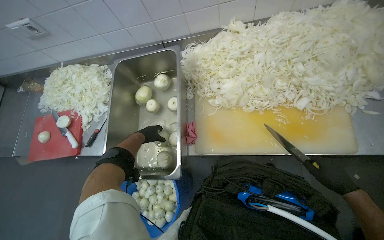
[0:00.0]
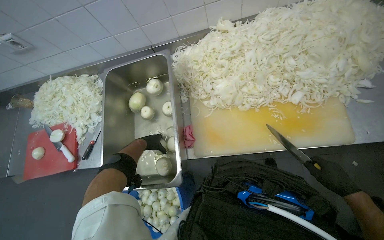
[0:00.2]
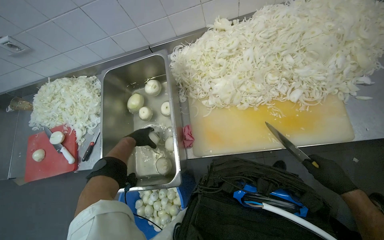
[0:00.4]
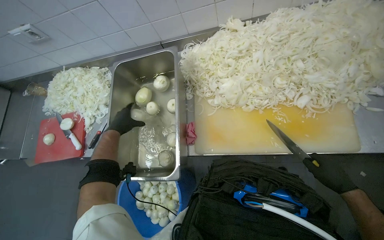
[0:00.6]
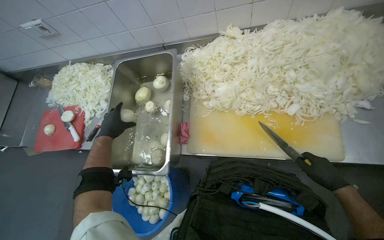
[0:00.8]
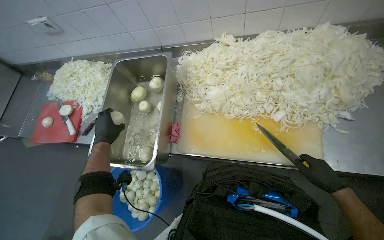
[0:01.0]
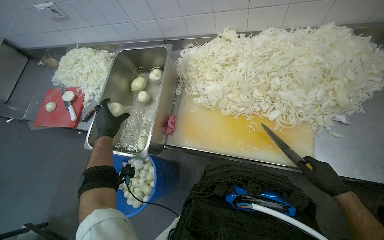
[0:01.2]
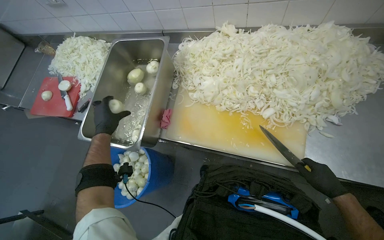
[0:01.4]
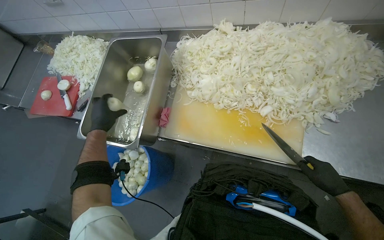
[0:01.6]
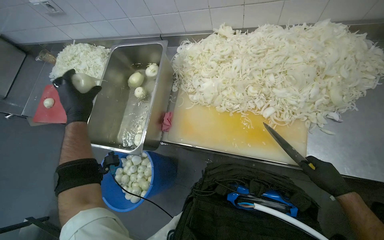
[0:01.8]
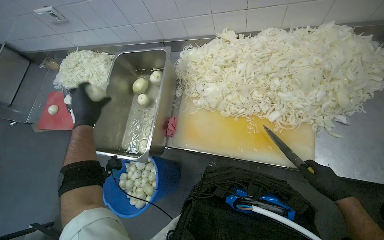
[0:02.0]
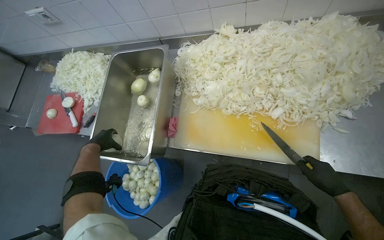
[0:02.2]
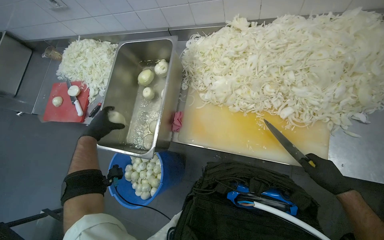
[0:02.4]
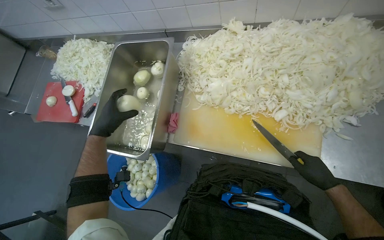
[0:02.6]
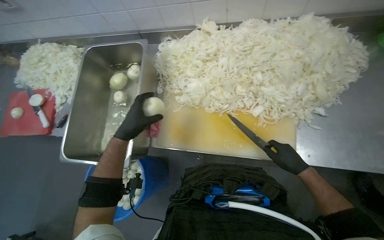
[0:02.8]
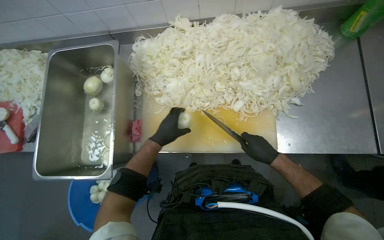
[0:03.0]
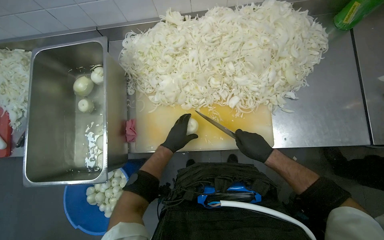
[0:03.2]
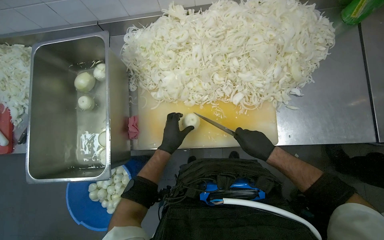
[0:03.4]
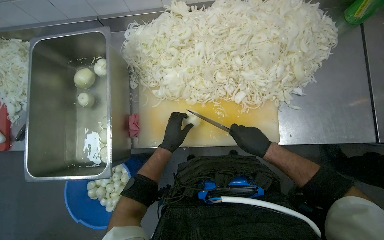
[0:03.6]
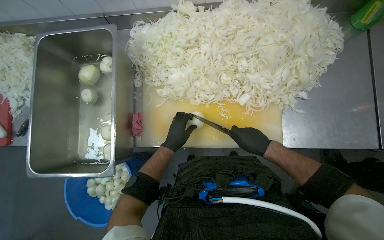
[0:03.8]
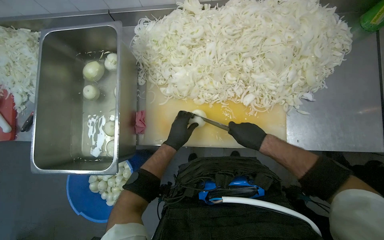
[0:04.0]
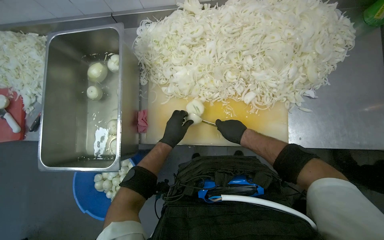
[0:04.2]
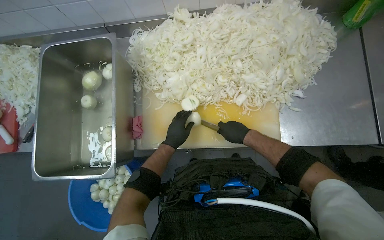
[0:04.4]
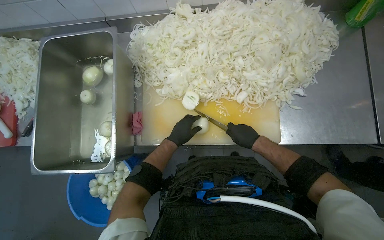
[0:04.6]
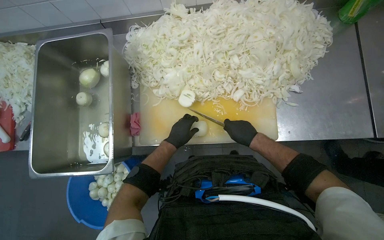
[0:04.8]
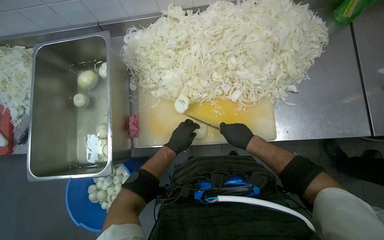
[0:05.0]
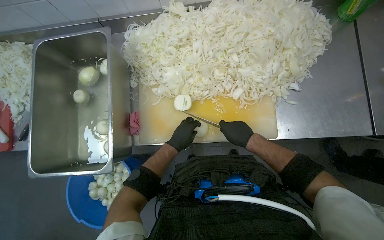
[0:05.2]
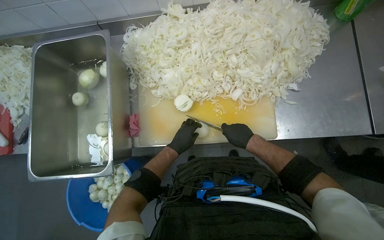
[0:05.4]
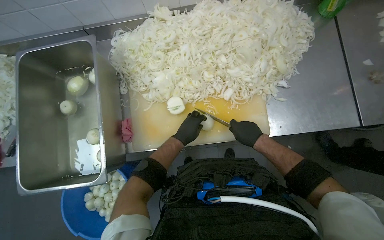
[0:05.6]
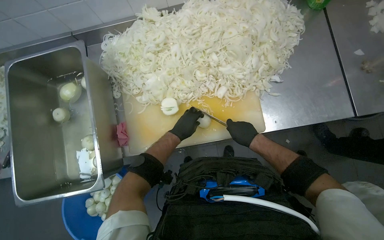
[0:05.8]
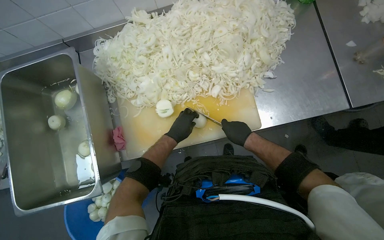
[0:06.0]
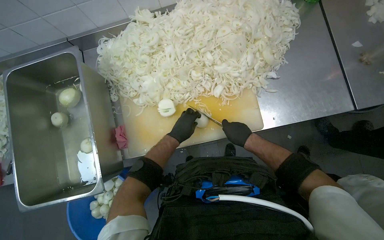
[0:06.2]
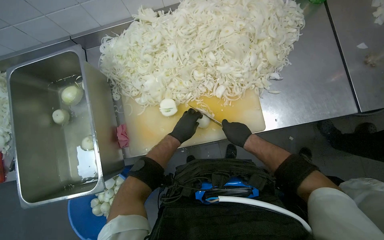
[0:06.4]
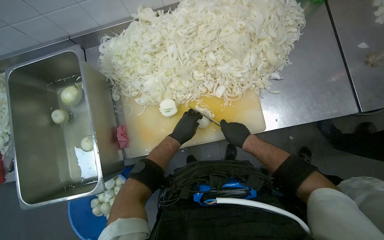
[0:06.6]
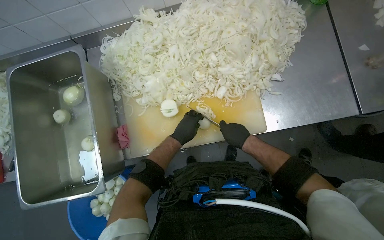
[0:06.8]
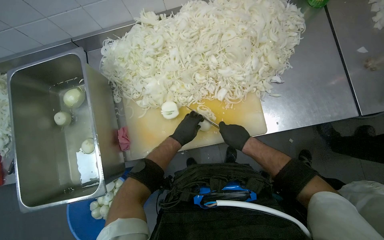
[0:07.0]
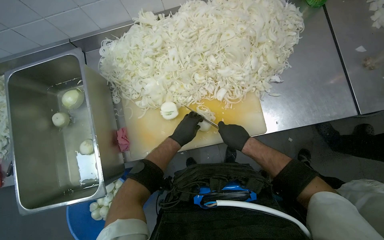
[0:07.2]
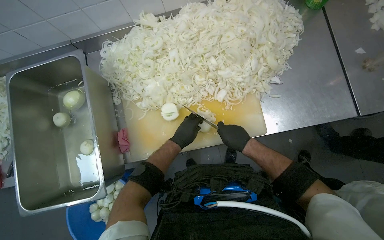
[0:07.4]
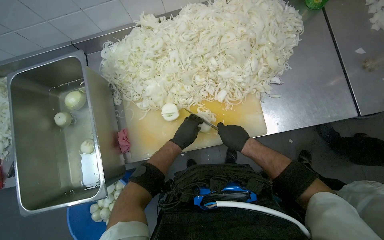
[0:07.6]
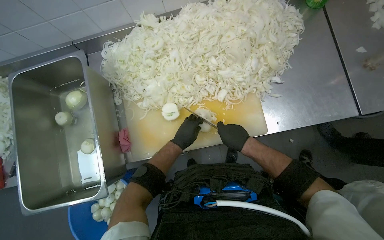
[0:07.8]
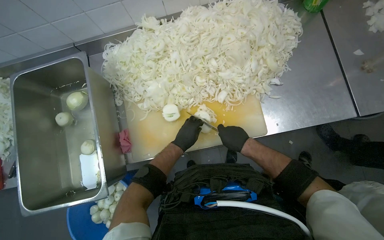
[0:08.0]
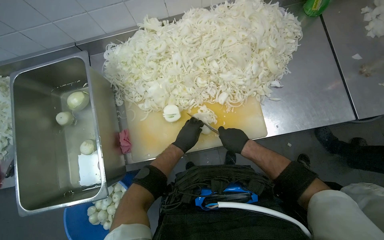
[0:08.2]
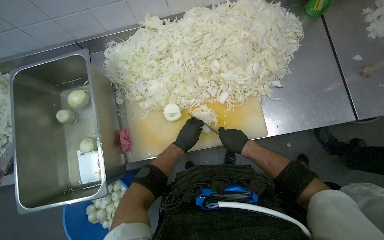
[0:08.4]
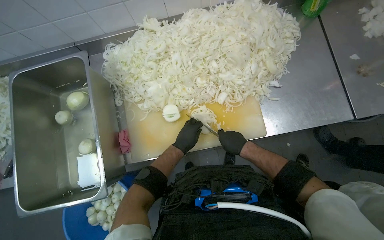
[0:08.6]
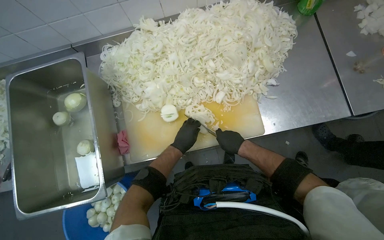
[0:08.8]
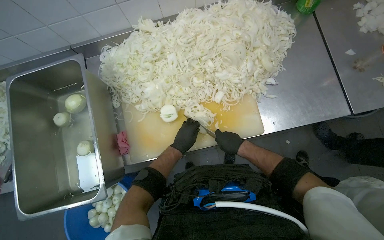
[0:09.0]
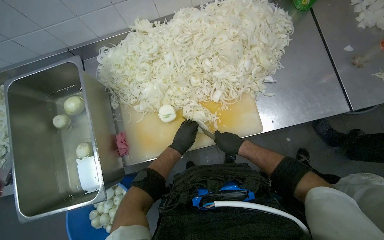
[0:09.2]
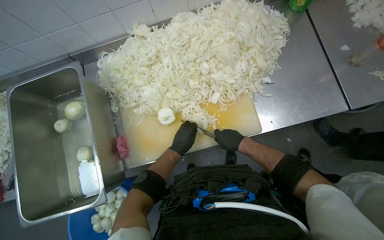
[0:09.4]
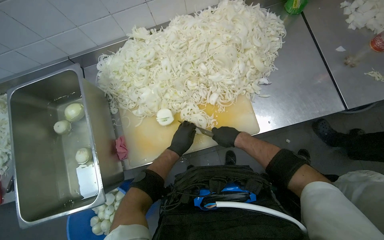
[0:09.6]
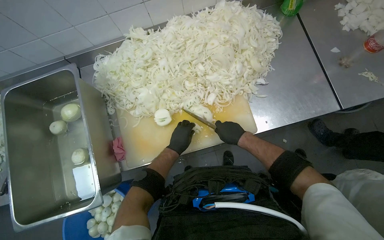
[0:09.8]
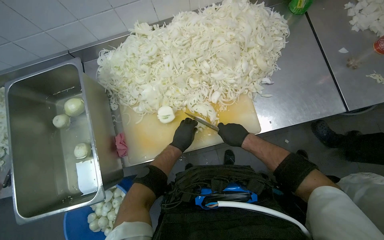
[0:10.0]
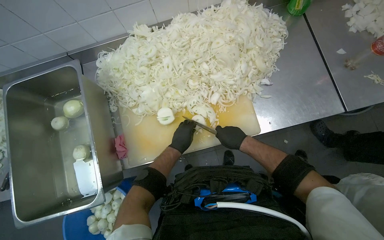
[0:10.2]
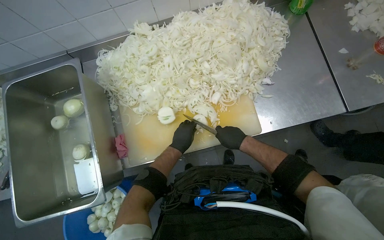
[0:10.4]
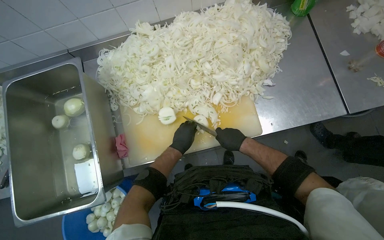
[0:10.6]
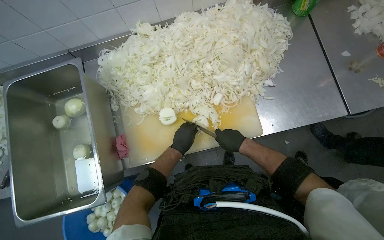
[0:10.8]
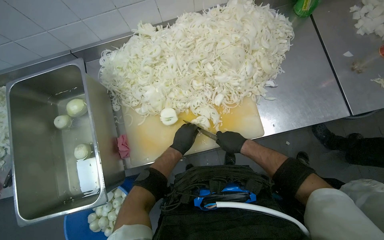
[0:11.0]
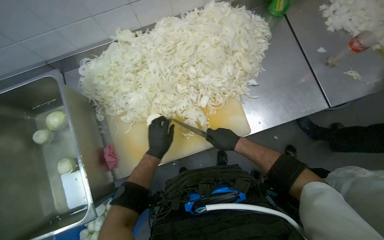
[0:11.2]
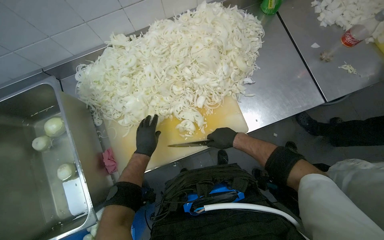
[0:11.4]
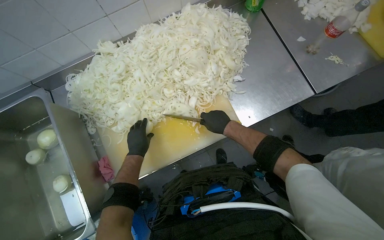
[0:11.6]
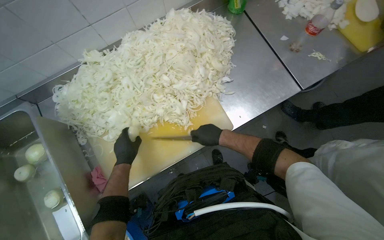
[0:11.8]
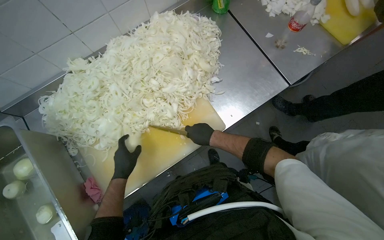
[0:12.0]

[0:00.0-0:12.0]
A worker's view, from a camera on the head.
Job: preparing food.
The whole recording: Slicing onions on cutting board. The worker slices onions into thin rings on a cutting board.
0:00.0 to 0:01.6: The left hand heads nearer to the camera, covering approximately 25 cm.
0:01.6 to 0:03.0: The left hand goes approximately 30 cm to the right, while the right hand heads to the left, covering about 15 cm.
0:03.0 to 0:04.4: The right hand shifts about 10 cm to the left.
0:06.0 to 0:10.4: The hands work in one place, with small movements.
0:10.4 to 0:12.0: The left hand travels to the left by approximately 10 cm.

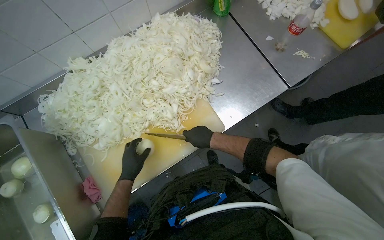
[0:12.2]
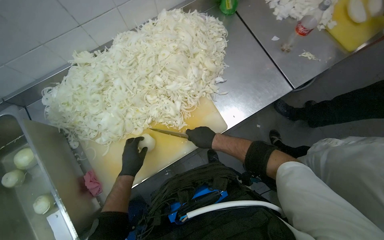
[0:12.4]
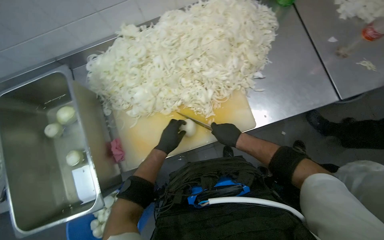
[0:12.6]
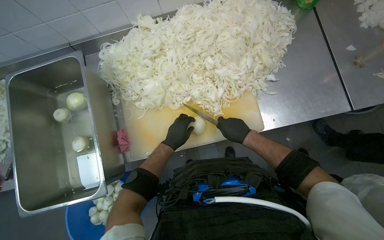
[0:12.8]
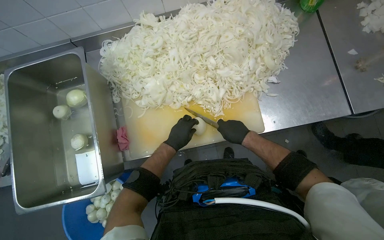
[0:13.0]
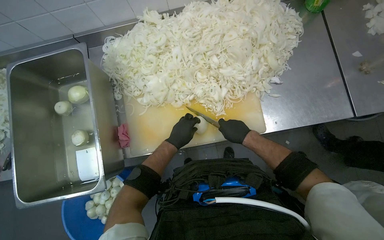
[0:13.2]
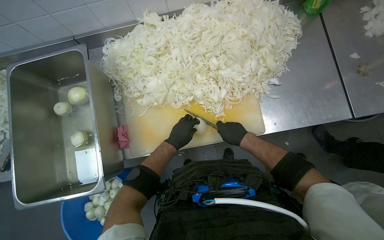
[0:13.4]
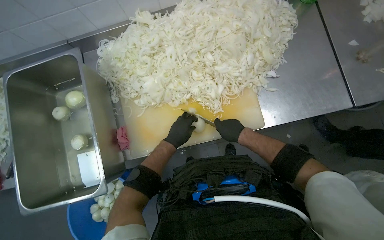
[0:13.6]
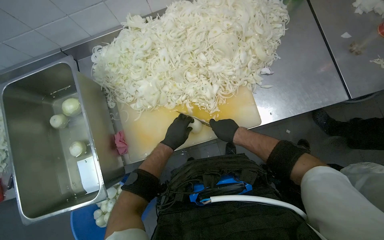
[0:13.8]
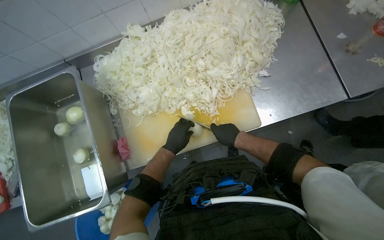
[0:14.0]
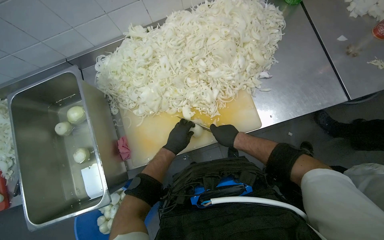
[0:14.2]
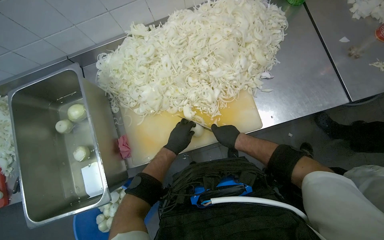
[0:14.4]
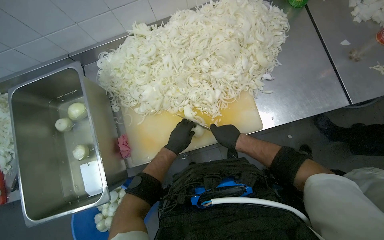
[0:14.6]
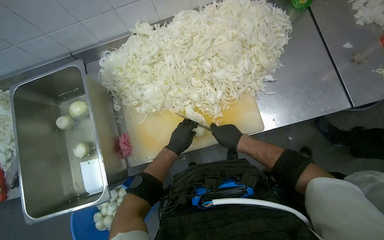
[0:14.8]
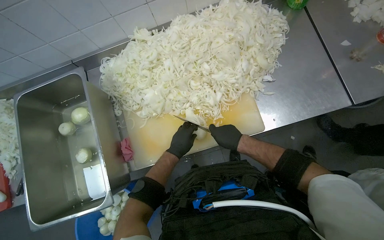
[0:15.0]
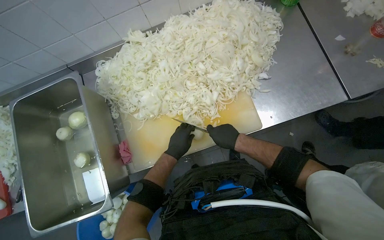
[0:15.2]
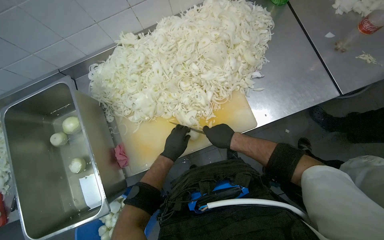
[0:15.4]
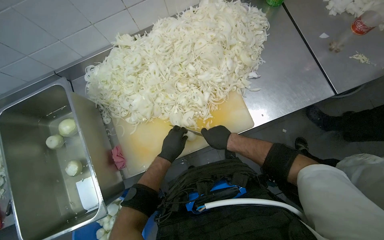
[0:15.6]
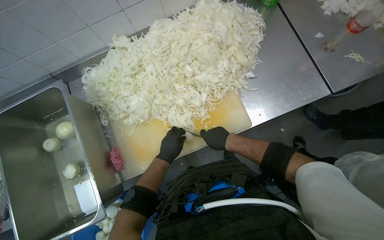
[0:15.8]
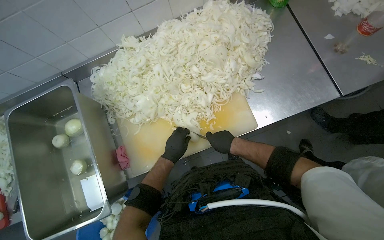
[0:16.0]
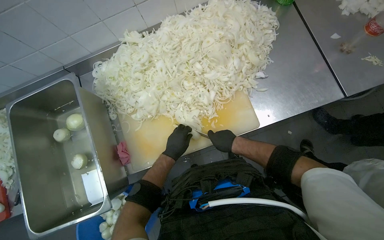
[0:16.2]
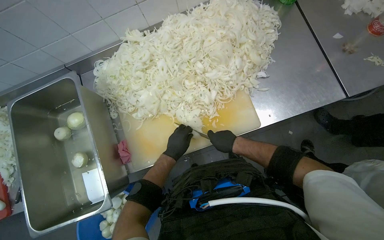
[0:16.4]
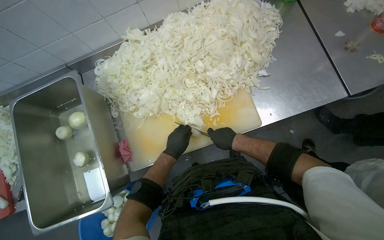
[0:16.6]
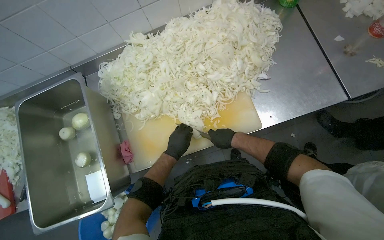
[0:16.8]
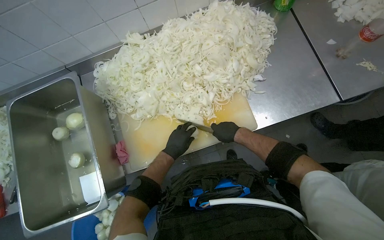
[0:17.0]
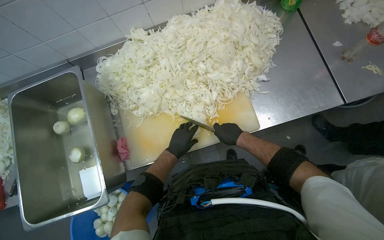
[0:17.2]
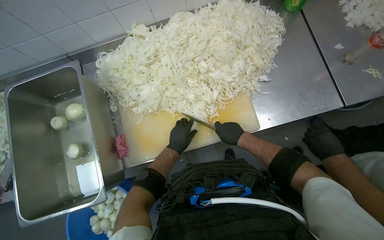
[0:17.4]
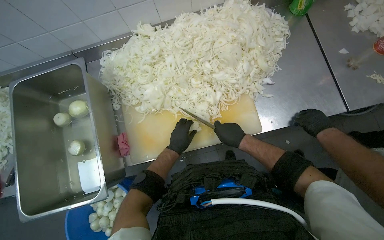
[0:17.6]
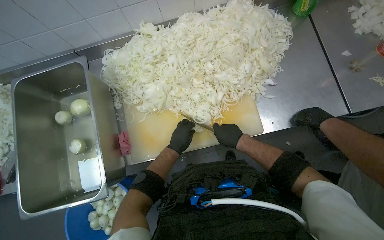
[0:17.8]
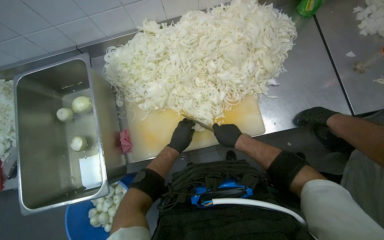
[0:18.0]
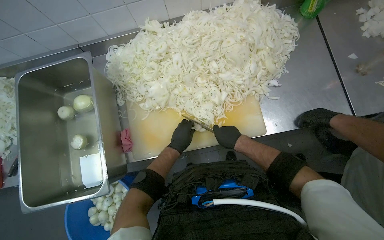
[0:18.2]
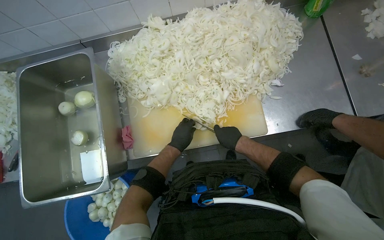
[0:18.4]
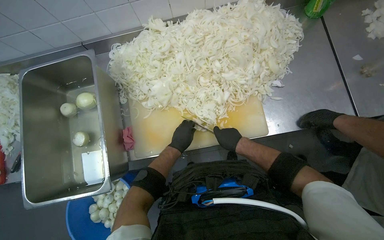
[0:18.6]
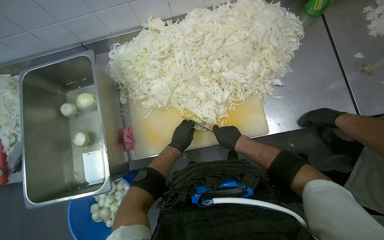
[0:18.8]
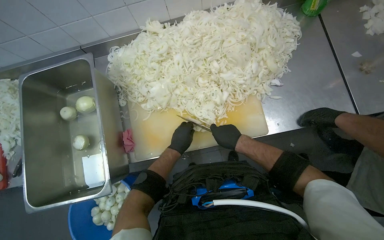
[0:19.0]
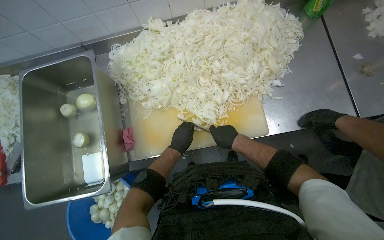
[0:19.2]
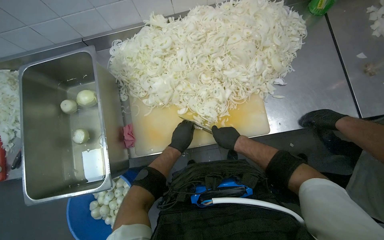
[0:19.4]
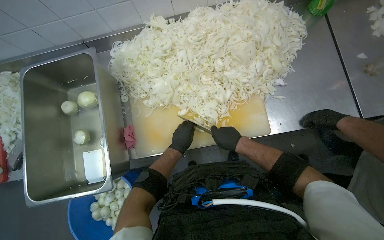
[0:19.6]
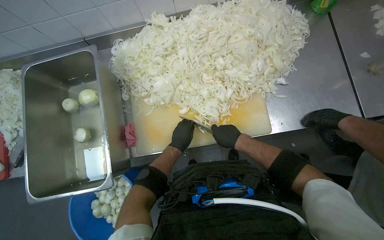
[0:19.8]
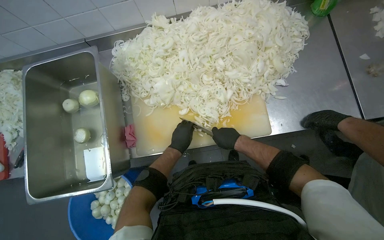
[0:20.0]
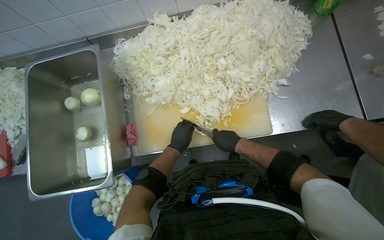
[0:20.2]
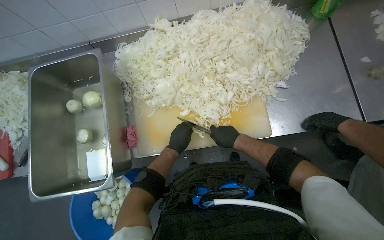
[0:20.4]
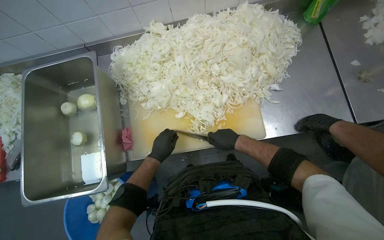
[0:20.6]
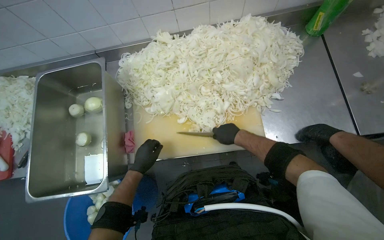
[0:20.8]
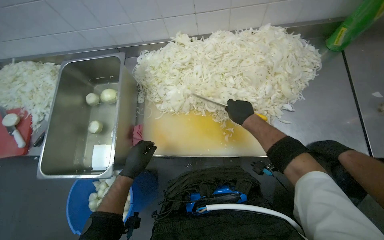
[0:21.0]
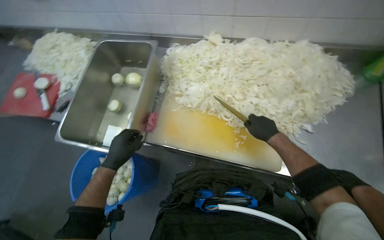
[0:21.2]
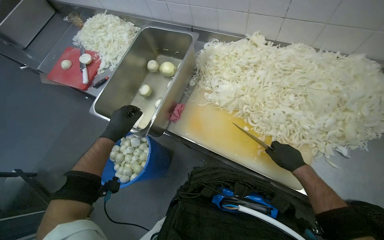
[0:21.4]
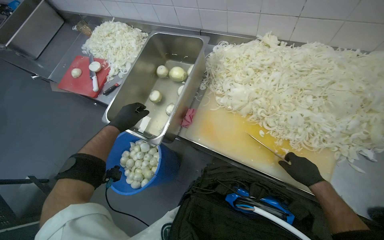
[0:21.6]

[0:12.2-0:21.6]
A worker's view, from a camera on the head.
Job: preparing food.
The whole recording: Slicing onions on cutting board. The worker slices onions into thin rings on a cutting board.
0:13.8 to 0:20.0: The hands work in one place, with small movements.
0:20.0 to 0:21.6: The wearer's head swings some 35 degrees to the left.
